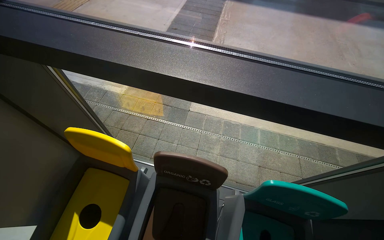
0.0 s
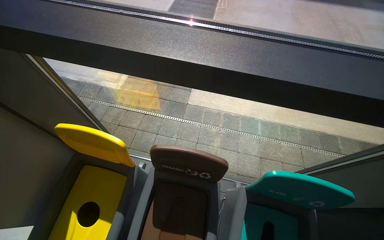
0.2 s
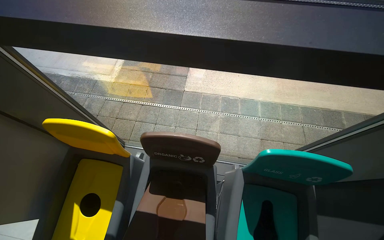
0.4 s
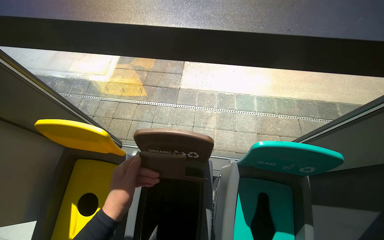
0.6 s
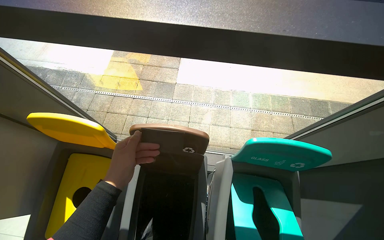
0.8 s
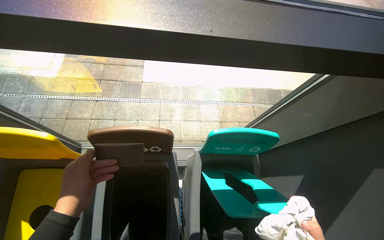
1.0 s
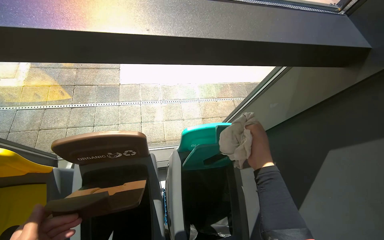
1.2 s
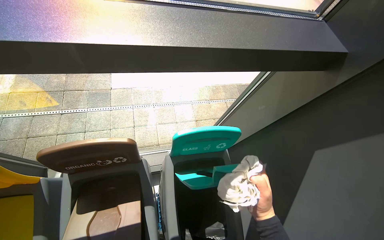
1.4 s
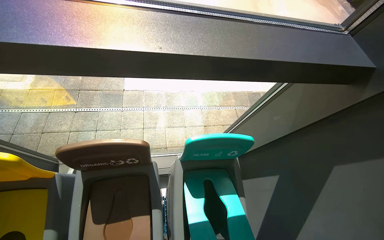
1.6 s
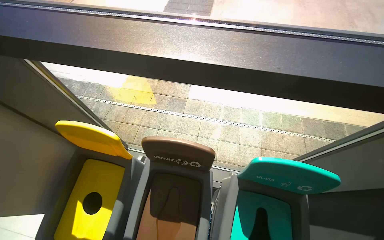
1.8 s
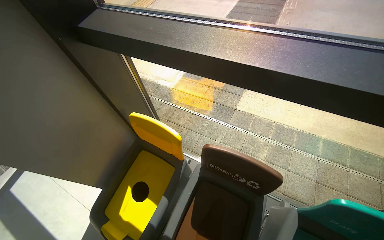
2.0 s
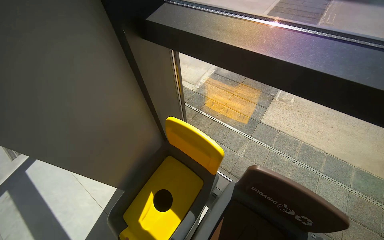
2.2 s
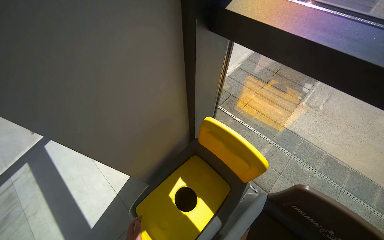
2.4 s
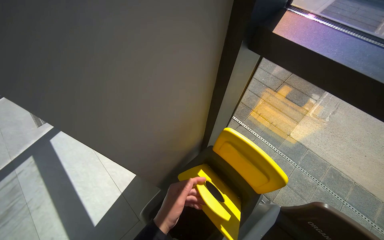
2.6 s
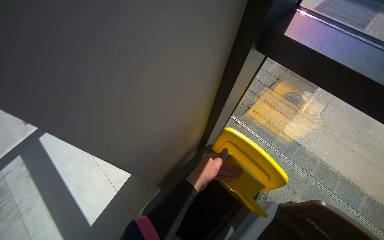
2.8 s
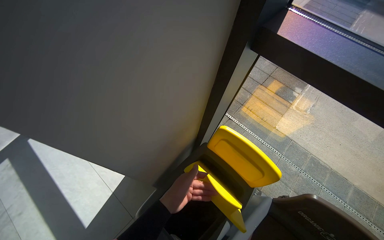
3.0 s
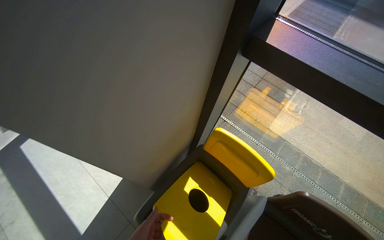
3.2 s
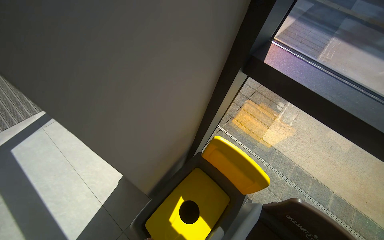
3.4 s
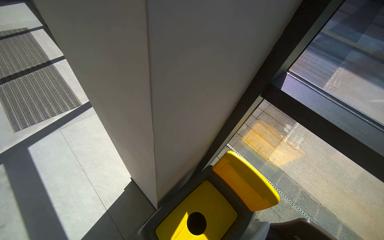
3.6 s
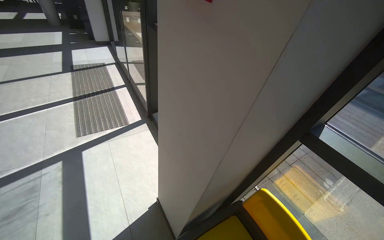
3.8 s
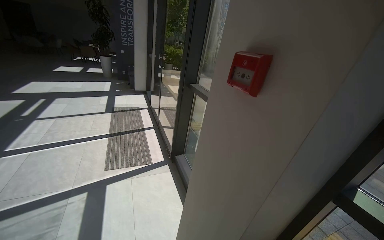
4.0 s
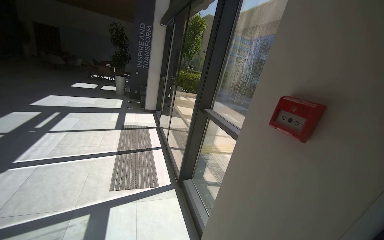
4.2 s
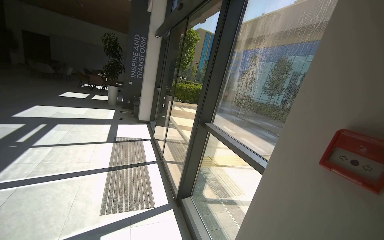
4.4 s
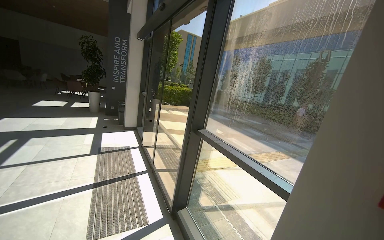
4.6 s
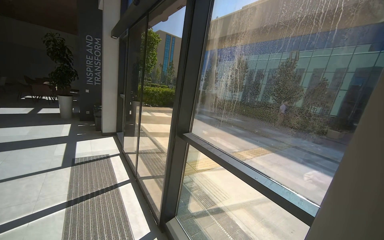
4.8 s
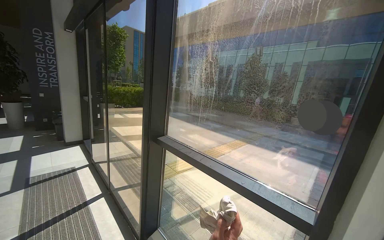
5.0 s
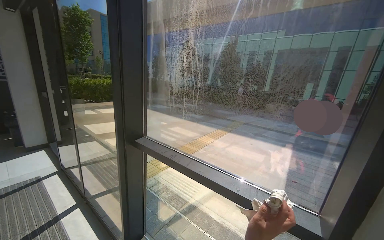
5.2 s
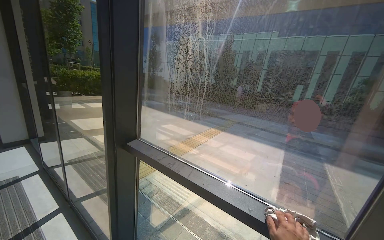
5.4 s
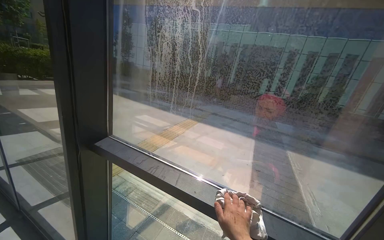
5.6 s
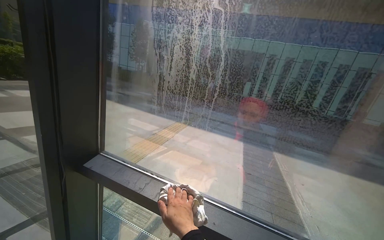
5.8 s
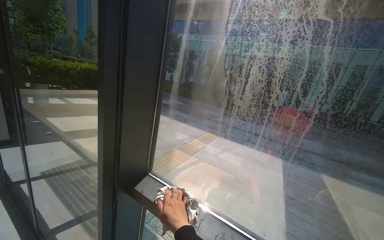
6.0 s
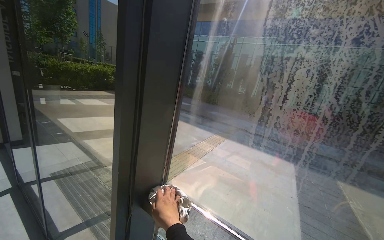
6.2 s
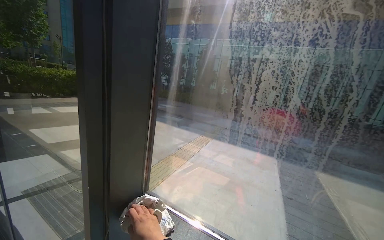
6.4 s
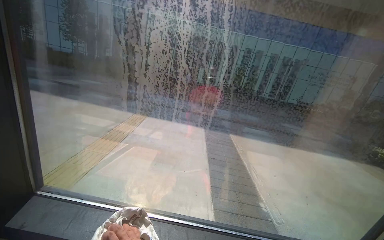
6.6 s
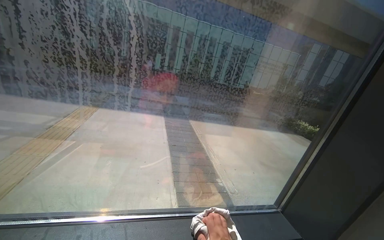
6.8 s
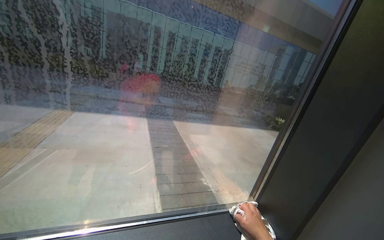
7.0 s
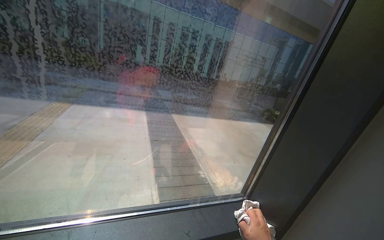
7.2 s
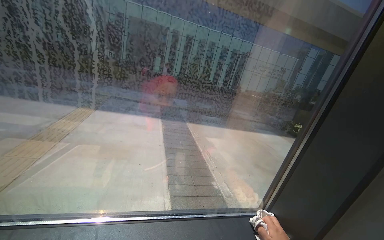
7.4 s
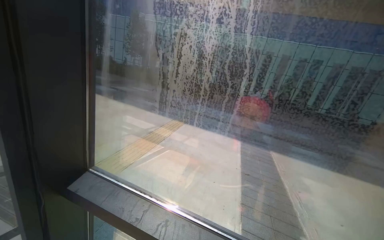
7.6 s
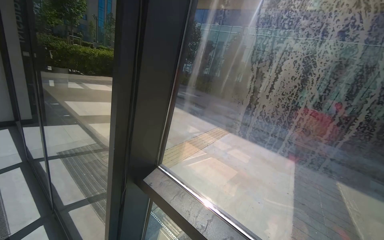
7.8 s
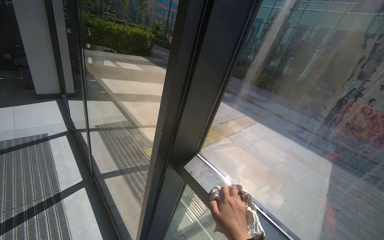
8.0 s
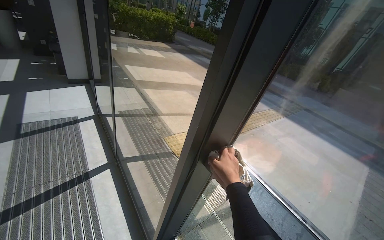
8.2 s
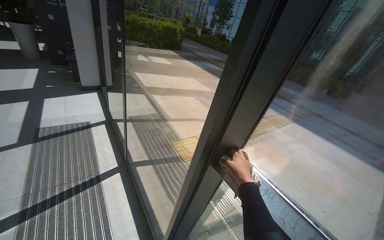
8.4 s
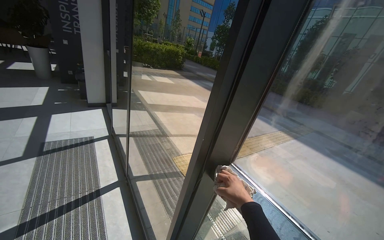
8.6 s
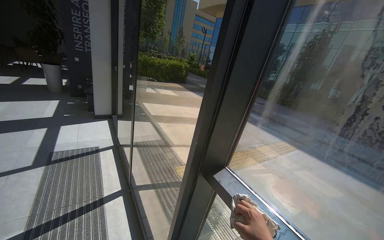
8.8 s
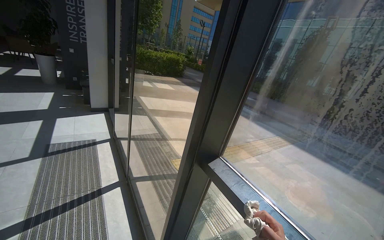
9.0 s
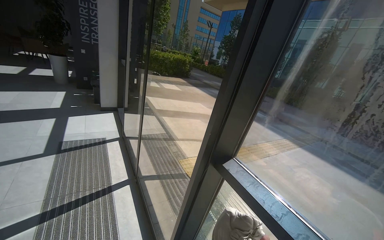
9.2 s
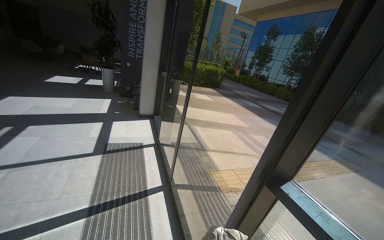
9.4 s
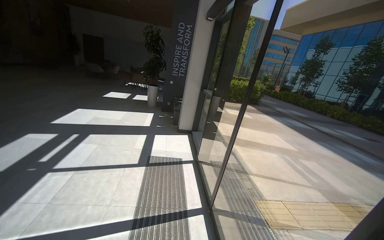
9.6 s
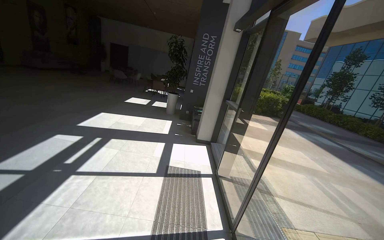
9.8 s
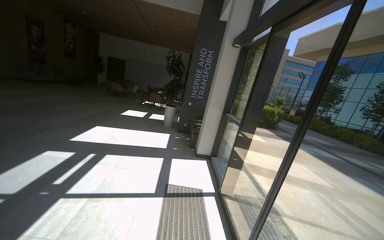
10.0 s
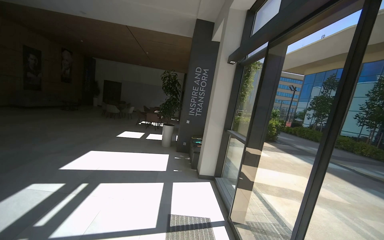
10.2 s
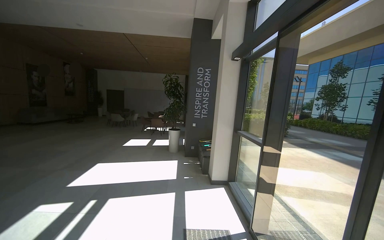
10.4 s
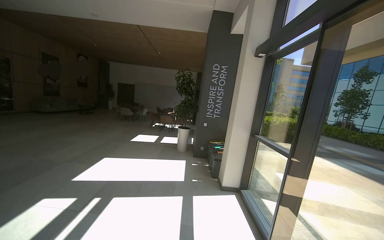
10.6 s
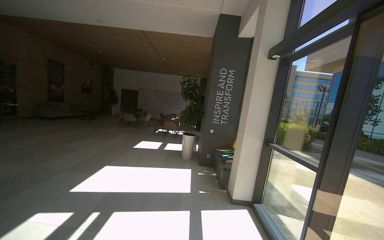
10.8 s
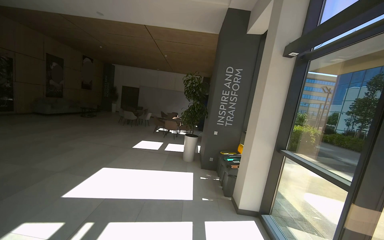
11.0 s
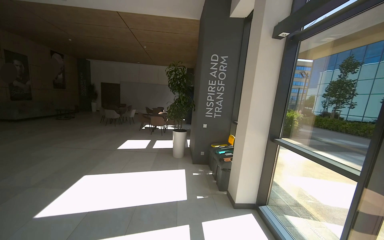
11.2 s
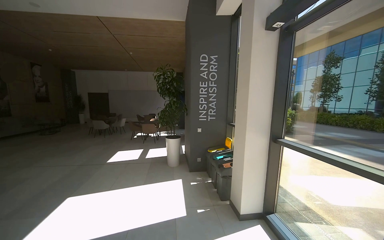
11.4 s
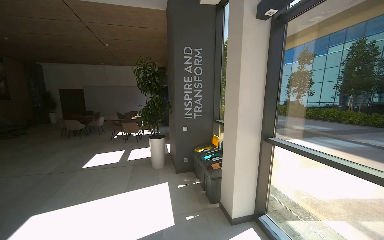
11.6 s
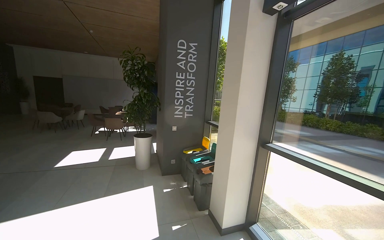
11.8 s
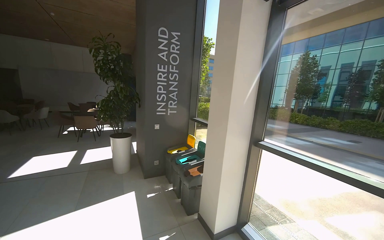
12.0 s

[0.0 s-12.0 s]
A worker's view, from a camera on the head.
Job: cleaning windows.
The whole recording: Cleaning lobby windows. The worker cleans the frames and glass of the lobby windows with a cloth.
0.0 to 1.6 s: The head turns to the right by roughly 25 degrees.
1.6 to 3.0 s: The camera is carried roughly 60 cm. The head rotates approximately 50 degrees to the left.
3.0 to 4.4 s: The camera is carried approximately 60 cm. The head turns to the left by about 25 degrees. The camera pitches upward, by approximately 50 degrees.
4.4 to 6.0 s: The wearer moves about 1 m. The wearer's head swings about 35 degrees to the right.
7.6 to 9.0 s: The wearer looks some 40 degrees further to the left.
9.0 to 10.4 s: The head travels approximately 1 m. The view swings about 30 degrees to the left. The view tilts about 25 degrees upward.
10.4 to 12.0 s: The head travels some 1.5 m. The camera is aimed approximately 25 degrees further to the right.

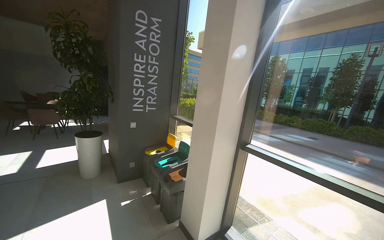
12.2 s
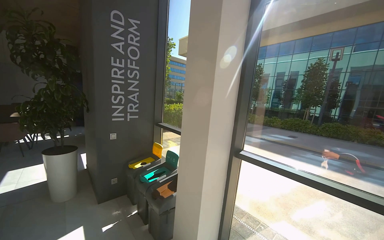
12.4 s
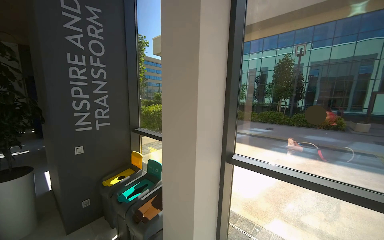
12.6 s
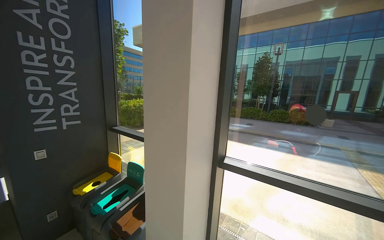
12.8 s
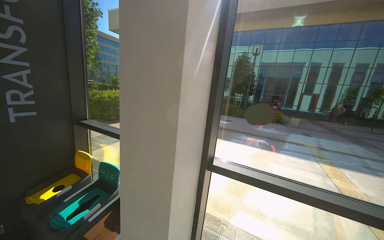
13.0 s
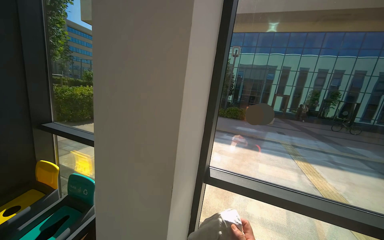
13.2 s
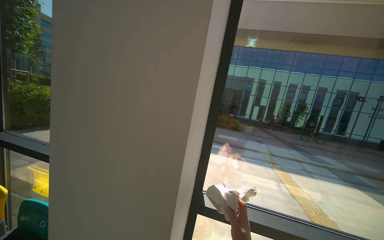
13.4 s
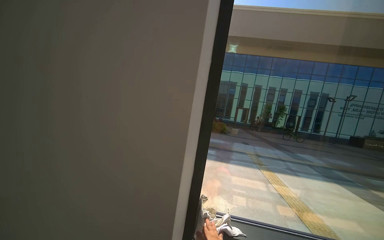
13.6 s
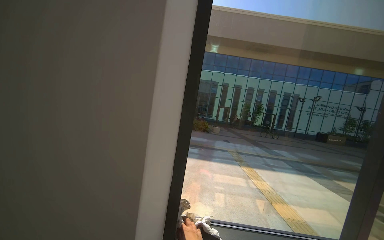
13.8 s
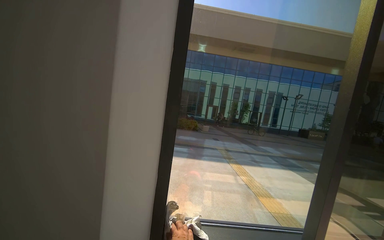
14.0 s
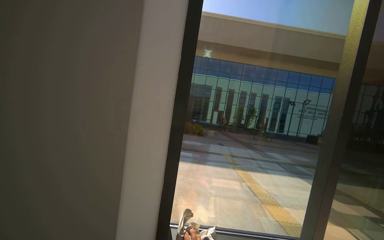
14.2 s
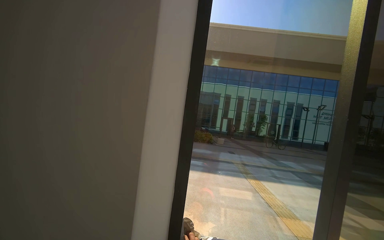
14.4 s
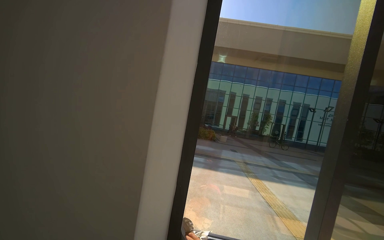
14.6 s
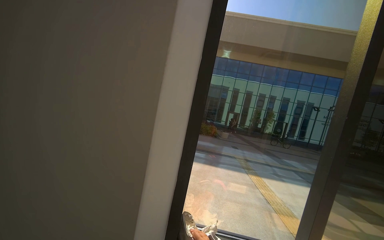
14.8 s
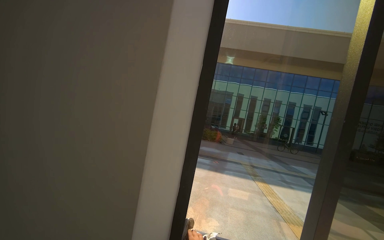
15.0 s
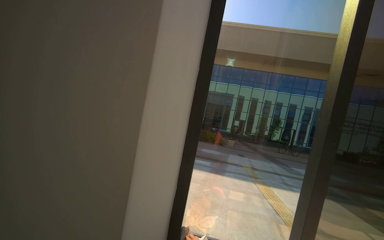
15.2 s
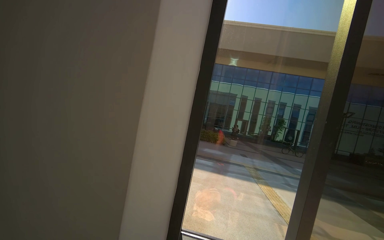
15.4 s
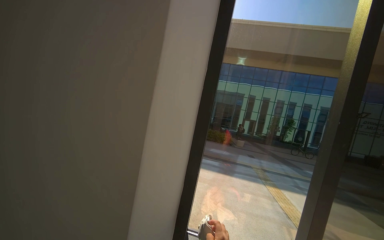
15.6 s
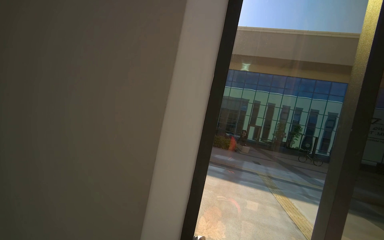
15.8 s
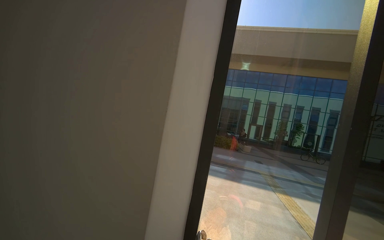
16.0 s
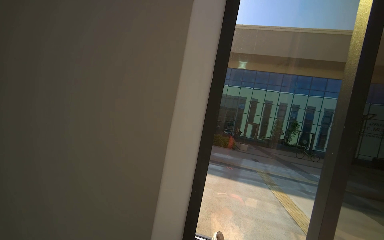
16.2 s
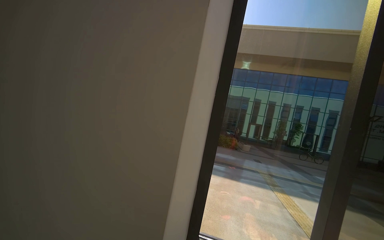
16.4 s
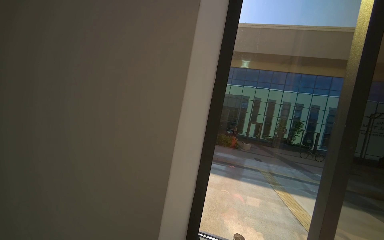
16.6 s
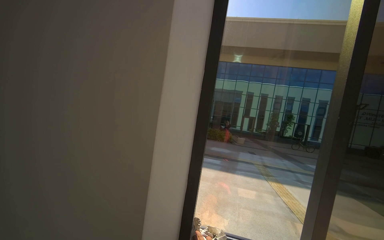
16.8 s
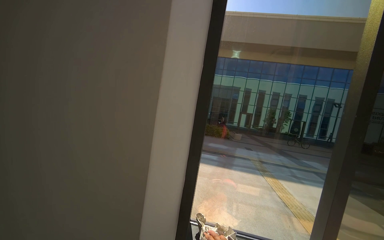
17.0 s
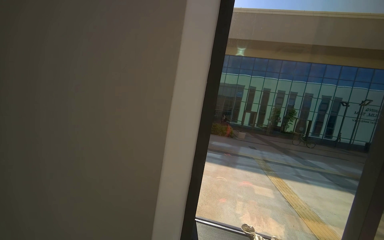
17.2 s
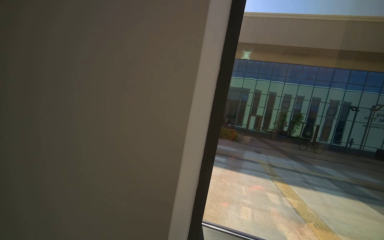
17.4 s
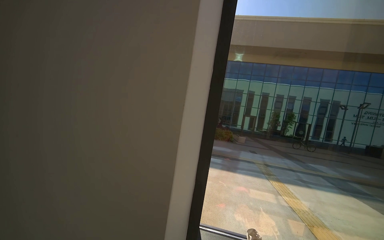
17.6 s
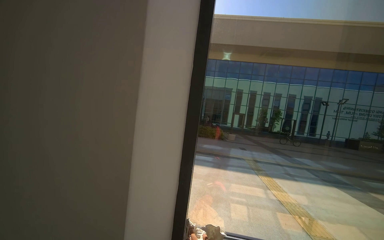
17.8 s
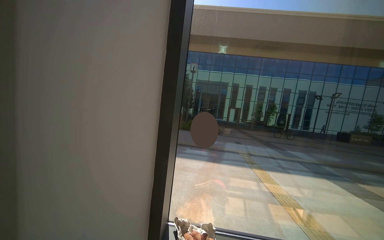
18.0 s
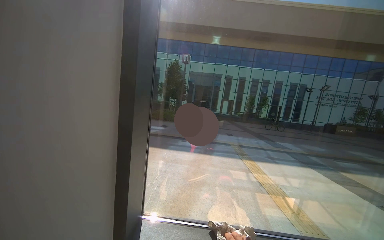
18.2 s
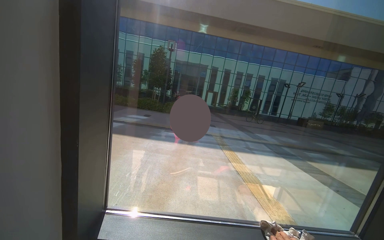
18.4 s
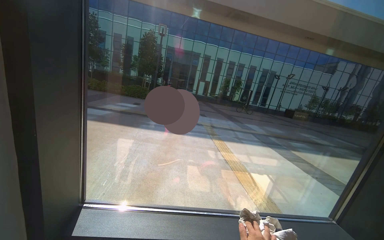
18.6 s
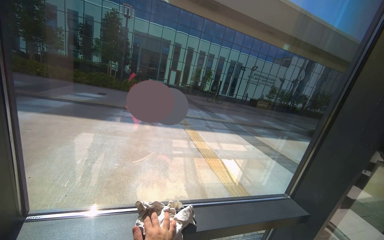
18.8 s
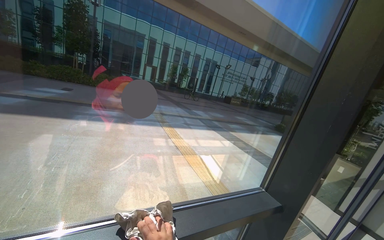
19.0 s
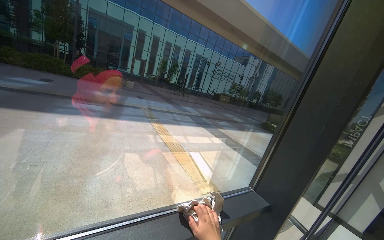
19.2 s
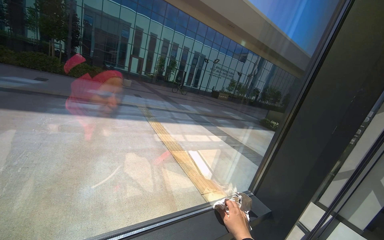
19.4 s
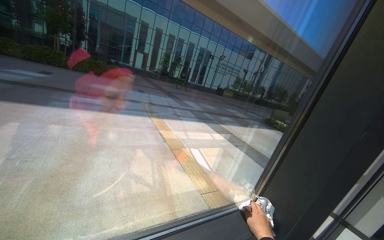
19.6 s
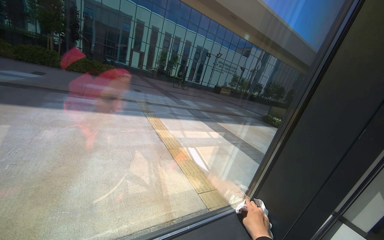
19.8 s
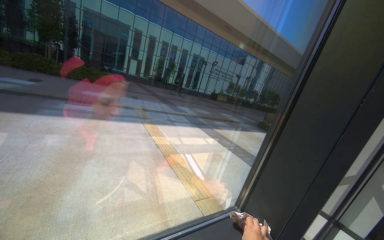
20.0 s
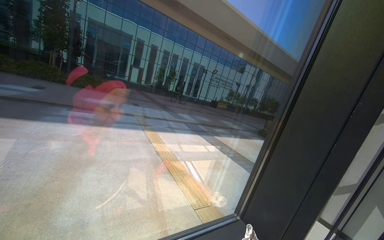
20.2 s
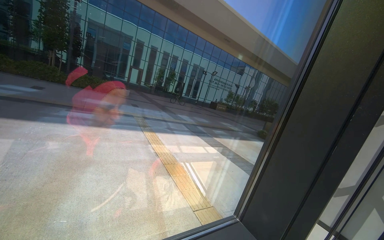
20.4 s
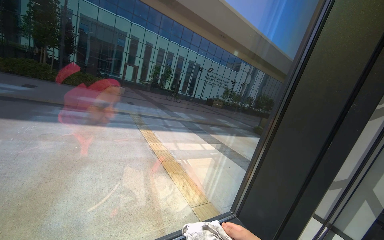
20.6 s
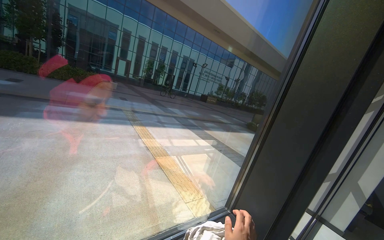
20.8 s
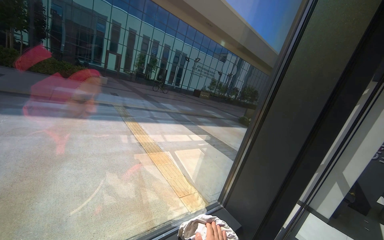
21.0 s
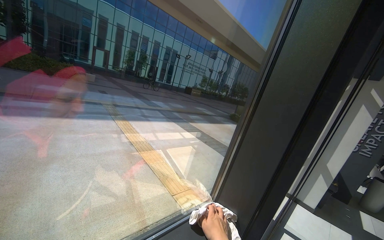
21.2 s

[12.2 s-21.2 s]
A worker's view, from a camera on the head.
Job: cleaning windows.
The whole recording: Cleaning lobby windows. The worker cleans the frames and glass of the lobby windows with a cloth.
12.2 to 13.8 s: The camera travels about 1 m. The view pans to the right by about 55 degrees.
18.2 to 19.8 s: The camera is carried some 50 cm. The camera is aimed about 35 degrees further to the right. The wearer looks roughly 15 degrees further downward.
